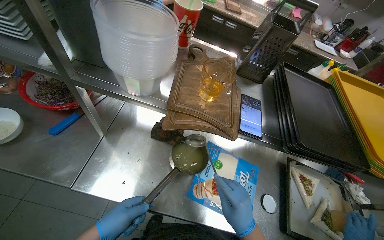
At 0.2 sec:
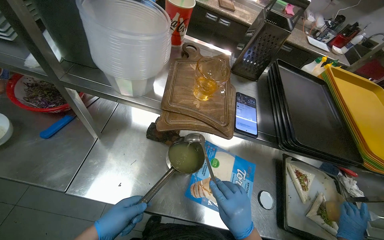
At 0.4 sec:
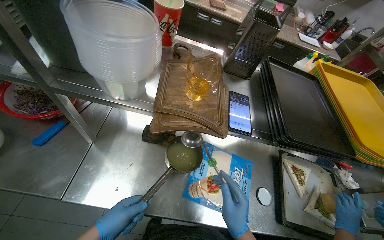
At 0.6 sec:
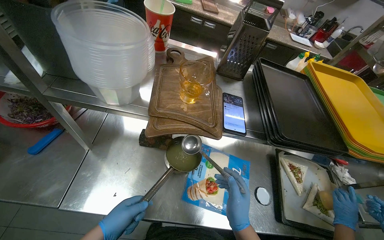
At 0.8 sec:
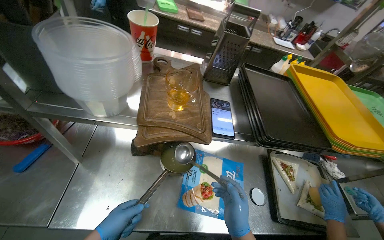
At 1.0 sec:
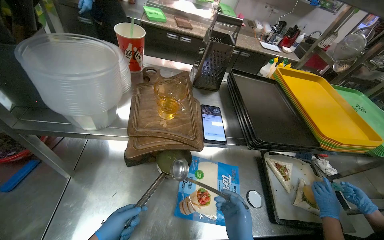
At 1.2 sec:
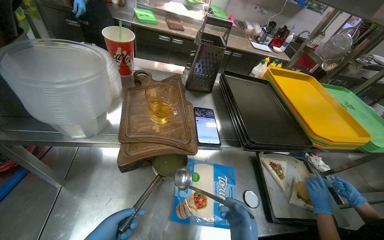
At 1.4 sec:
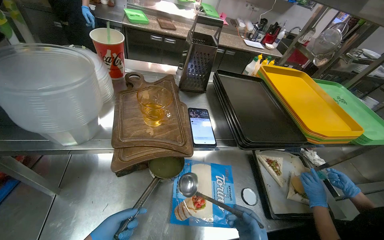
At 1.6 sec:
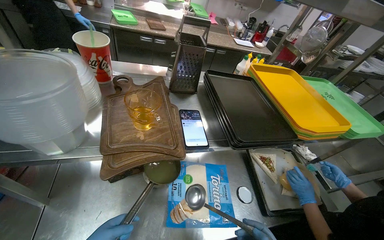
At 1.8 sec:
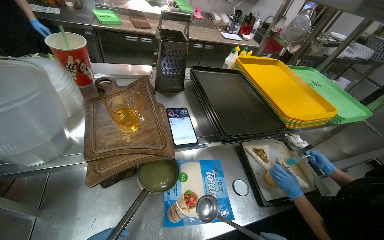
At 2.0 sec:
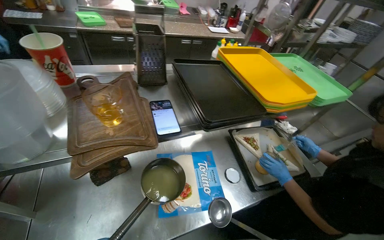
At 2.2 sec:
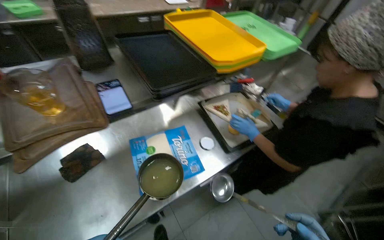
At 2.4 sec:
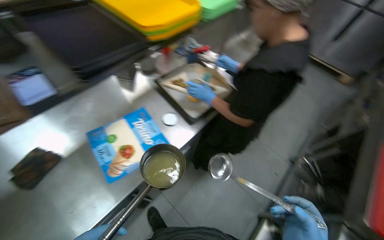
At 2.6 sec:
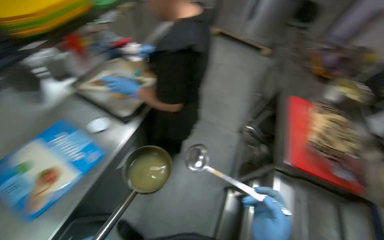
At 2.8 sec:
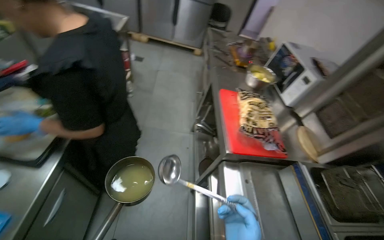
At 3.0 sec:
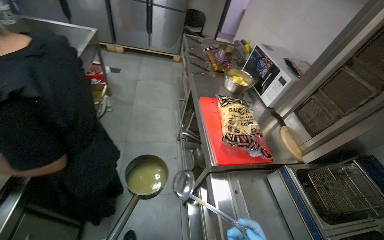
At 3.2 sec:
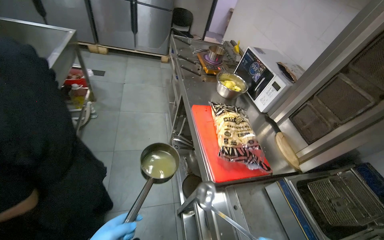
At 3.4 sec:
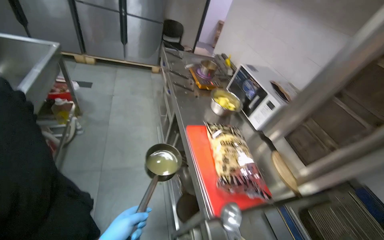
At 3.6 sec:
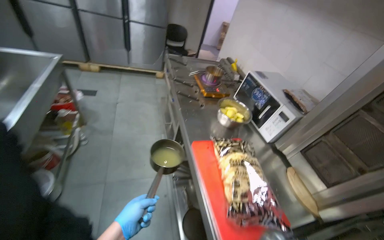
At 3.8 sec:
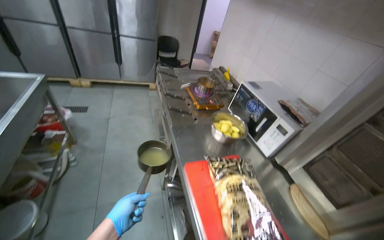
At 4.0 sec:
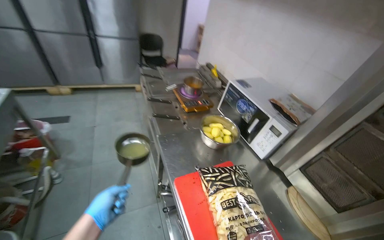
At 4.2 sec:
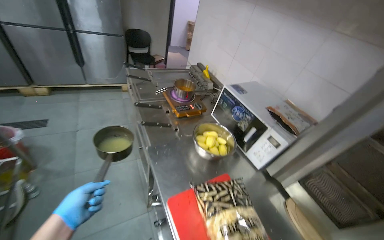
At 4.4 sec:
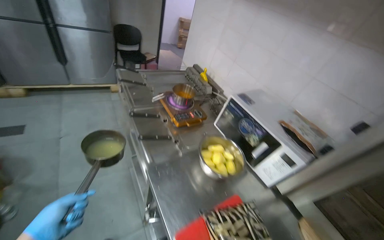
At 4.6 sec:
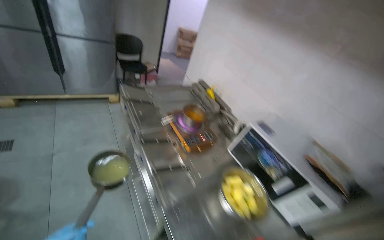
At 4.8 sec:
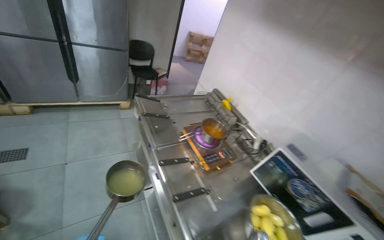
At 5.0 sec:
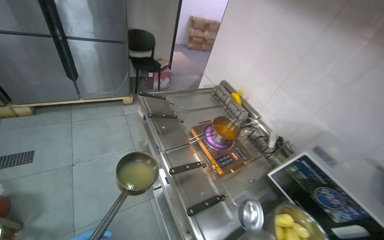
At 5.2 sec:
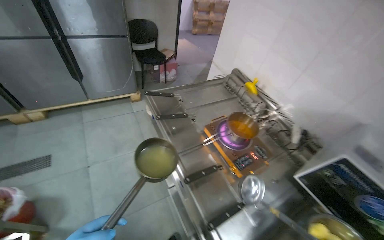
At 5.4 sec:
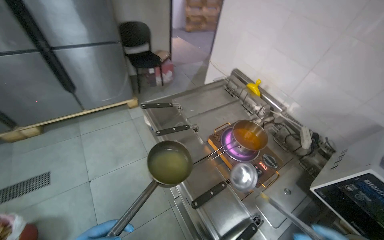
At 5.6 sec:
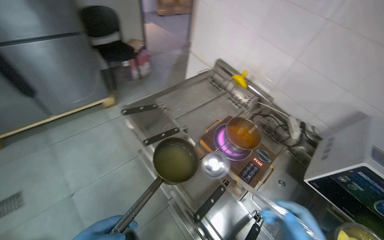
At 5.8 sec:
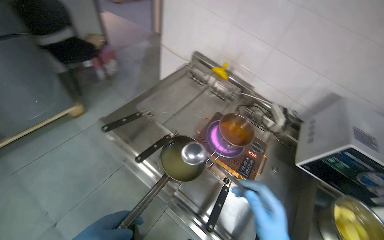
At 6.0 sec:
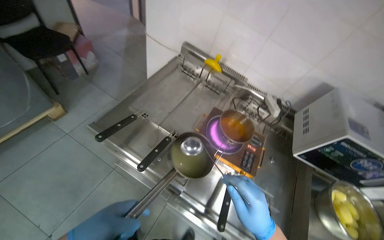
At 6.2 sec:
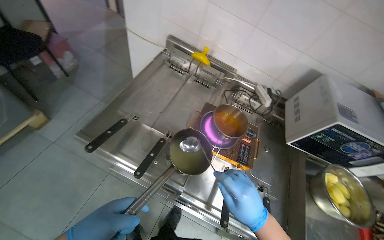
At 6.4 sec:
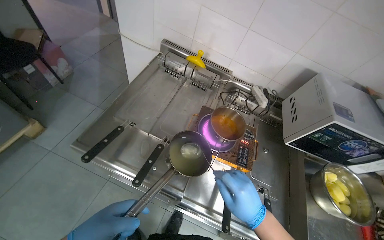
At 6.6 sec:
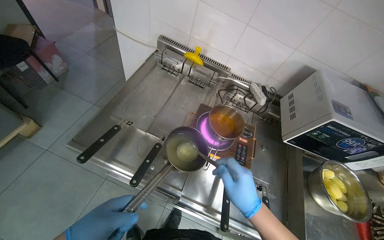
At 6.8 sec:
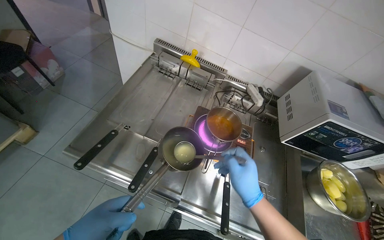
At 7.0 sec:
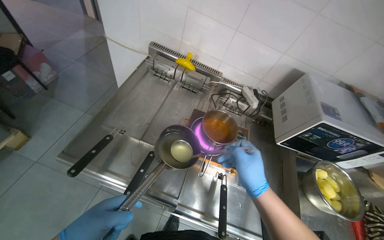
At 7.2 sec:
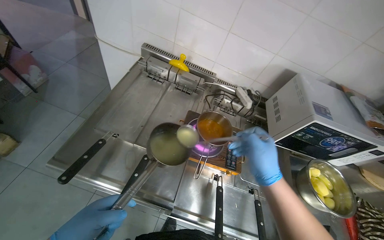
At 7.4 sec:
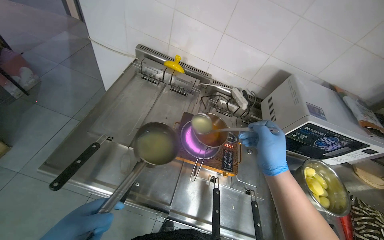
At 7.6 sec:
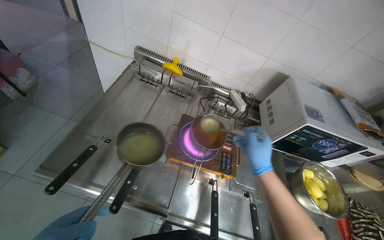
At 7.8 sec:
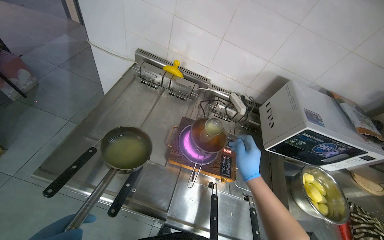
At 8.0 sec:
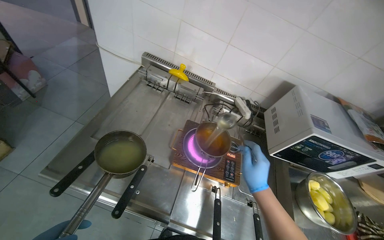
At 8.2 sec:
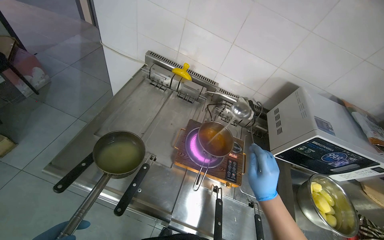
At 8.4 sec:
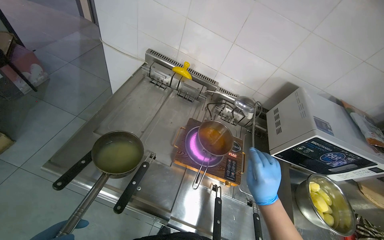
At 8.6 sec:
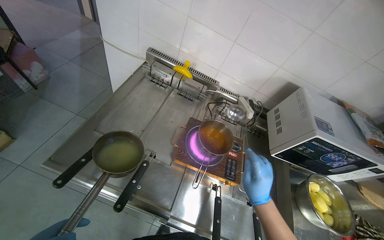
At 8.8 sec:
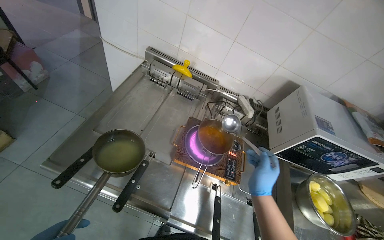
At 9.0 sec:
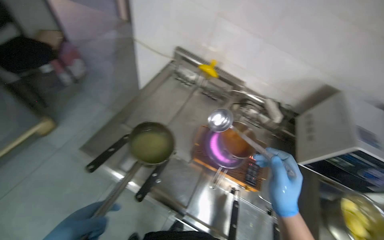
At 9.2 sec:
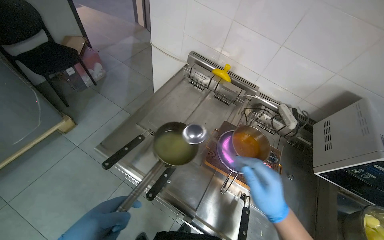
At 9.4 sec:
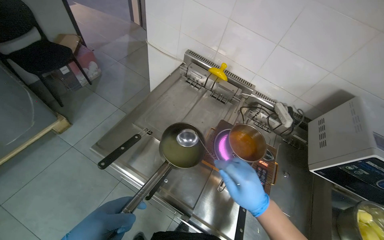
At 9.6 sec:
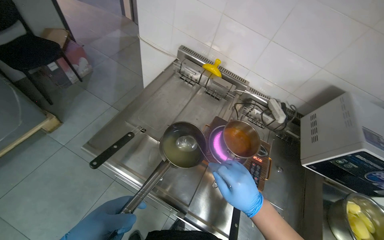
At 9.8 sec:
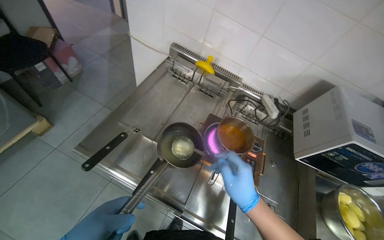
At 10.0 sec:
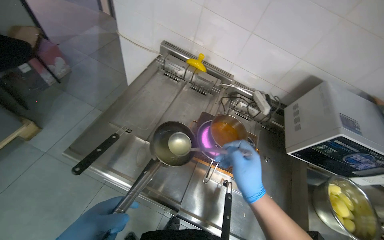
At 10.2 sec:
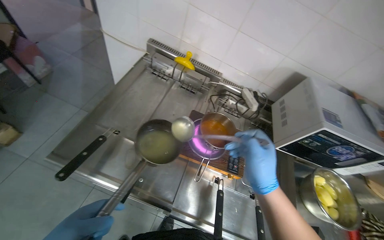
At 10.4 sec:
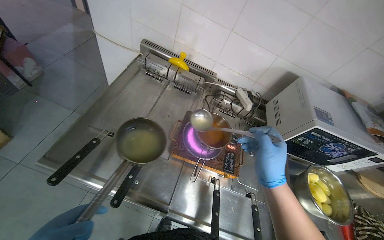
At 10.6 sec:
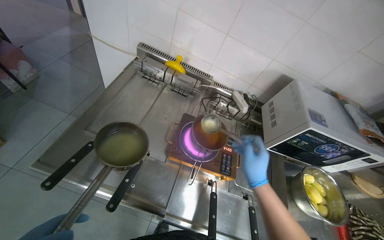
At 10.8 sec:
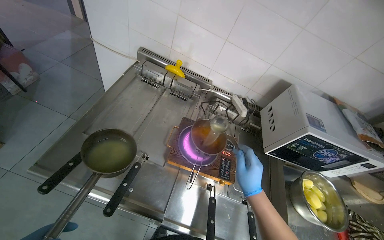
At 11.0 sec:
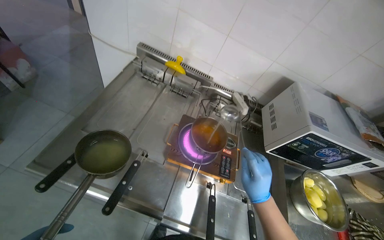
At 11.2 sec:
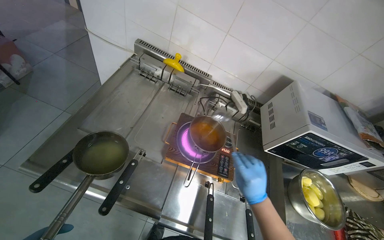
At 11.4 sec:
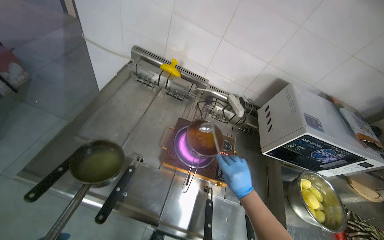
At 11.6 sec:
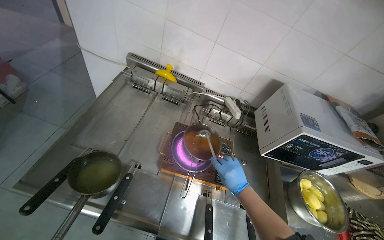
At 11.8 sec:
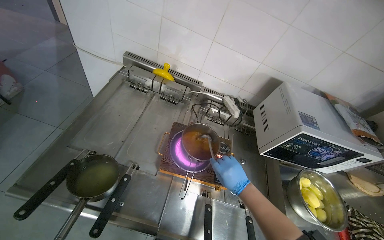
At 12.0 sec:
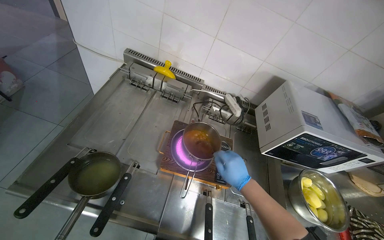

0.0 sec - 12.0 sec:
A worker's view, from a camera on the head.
Job: cooking food.
The whole recording: Transferring liquid between pots. The worker uses a ladle to transfer liquid from one pot to another on the stove.
0.0 sec - 1.6 sec: The wearer looks some 25 degrees further to the right.
1.6 sec - 3.0 sec: The wearer moves some 70 cm. The head rotates some 85 degrees to the right. The view tilts some 15 degrees downward.
3.0 sec - 4.4 sec: The camera travels some 80 cm. The wearer looks about 20 degrees further to the right.
4.4 sec - 6.0 sec: The camera is carried about 1 m. The head turns to the right by about 30 degrees. The wearer looks approximately 20 degrees further downward.
6.0 sec - 7.6 sec: The right hand goes about 20 cm up the picture and farther from the camera.
10.4 sec - 12.0 sec: The right hand is displaced farther from the camera by some 15 cm.

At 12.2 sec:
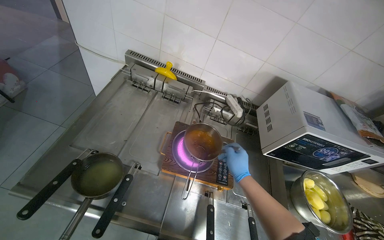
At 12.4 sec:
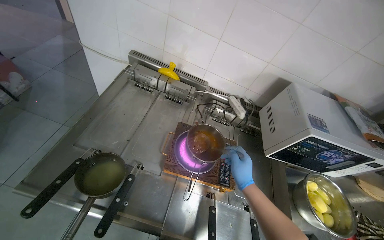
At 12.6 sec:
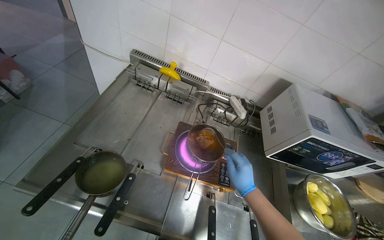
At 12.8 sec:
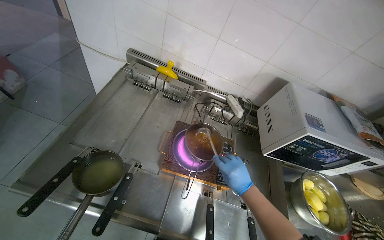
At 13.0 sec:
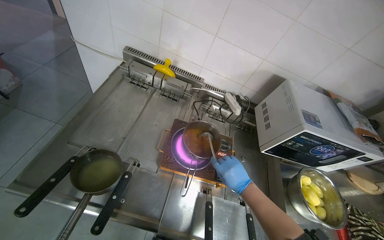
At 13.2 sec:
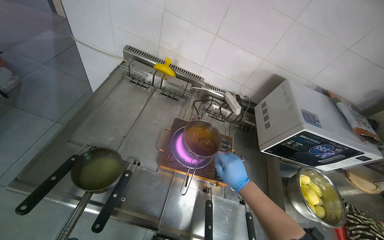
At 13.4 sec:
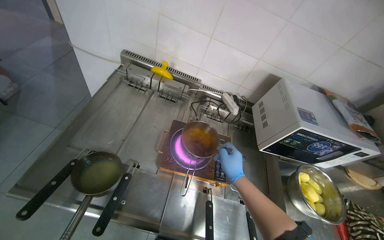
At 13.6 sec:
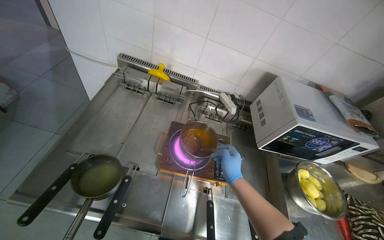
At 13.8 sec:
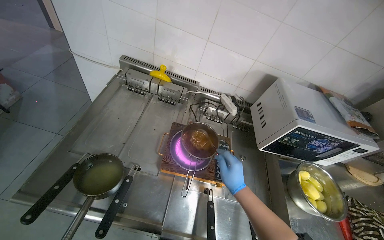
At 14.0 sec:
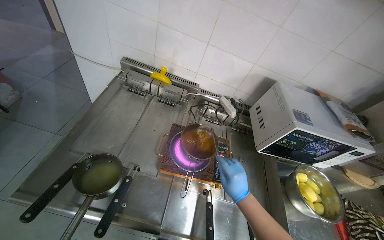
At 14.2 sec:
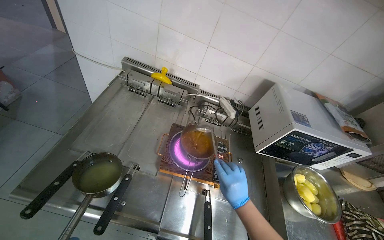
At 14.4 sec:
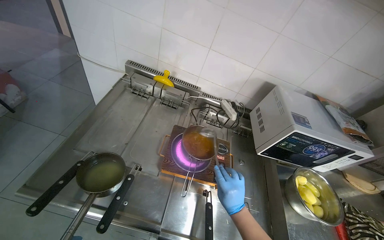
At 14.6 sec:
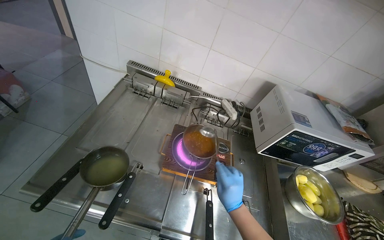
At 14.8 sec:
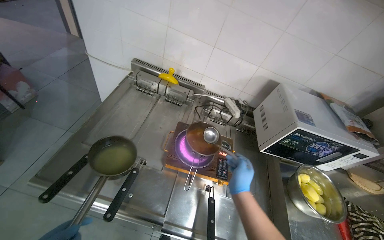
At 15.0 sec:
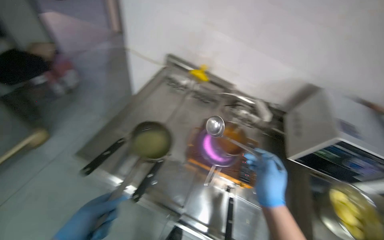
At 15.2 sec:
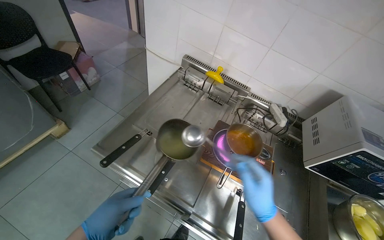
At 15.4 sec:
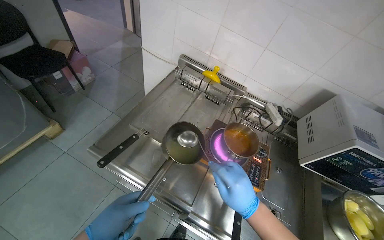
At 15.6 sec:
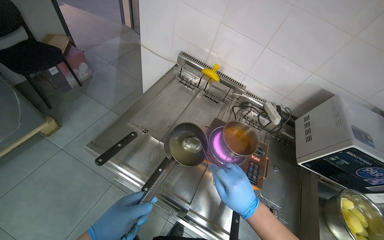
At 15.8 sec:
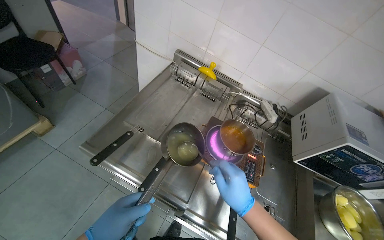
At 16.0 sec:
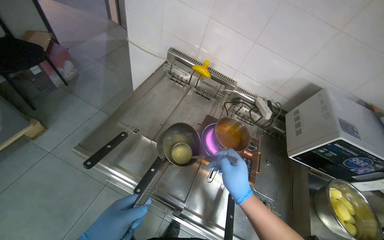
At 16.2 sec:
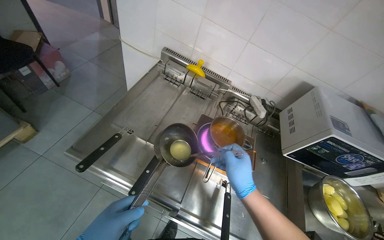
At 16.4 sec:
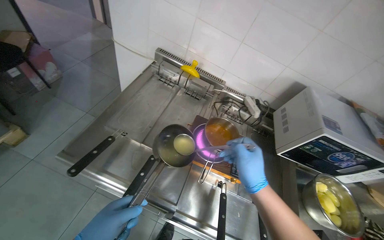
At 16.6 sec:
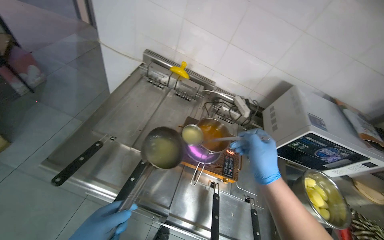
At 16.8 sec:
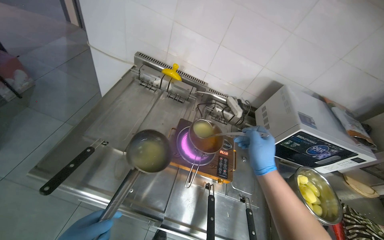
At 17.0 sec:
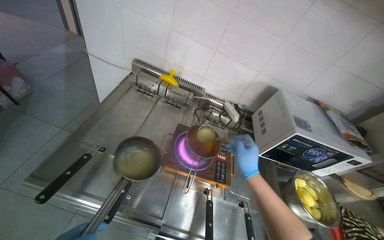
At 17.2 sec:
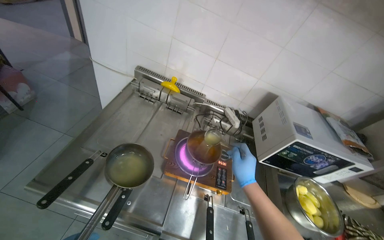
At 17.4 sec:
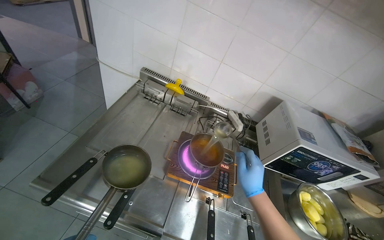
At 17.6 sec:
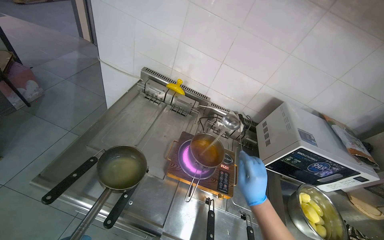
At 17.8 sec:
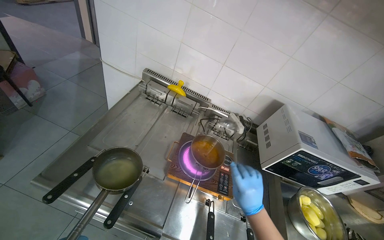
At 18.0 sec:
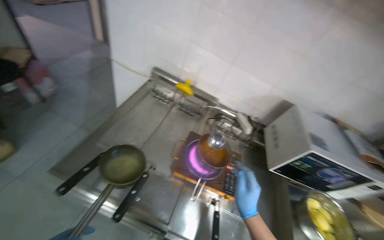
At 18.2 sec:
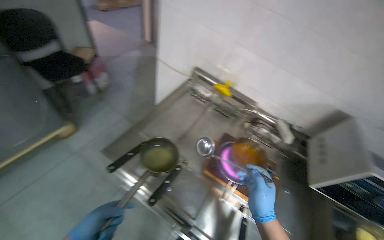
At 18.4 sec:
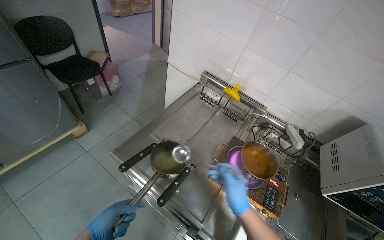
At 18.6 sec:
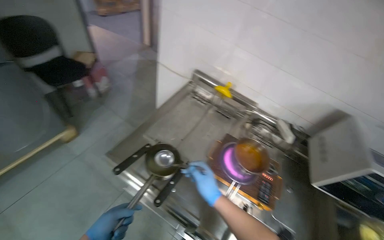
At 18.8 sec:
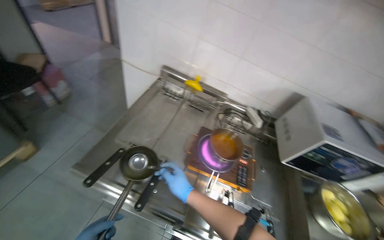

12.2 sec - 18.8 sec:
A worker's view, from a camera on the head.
Job: cooking food.
The whole recording: Transferring liquid between pots. The worker uses a ladle to transfer liquid from one pot to another on the stove.
13.8 sec - 15.4 sec: The wearer's head swings roughly 15 degrees to the left. The right hand shifts roughly 15 cm nearer to the camera.
17.2 sec - 18.8 sec: The right hand is displaced to the left by about 25 cm.
